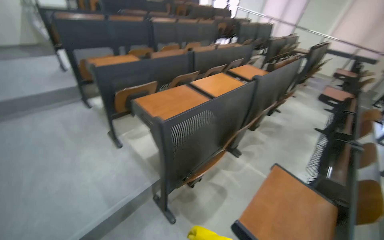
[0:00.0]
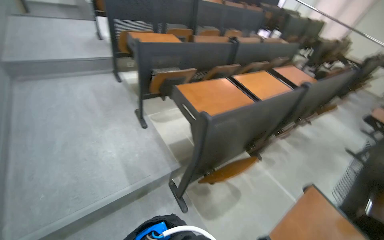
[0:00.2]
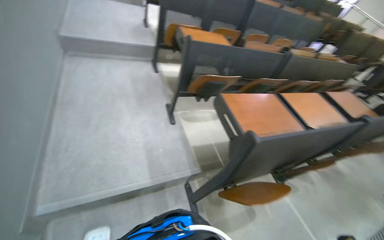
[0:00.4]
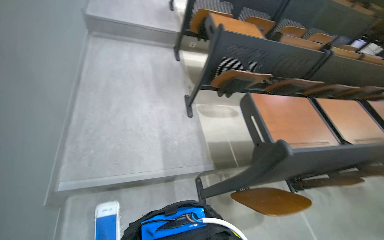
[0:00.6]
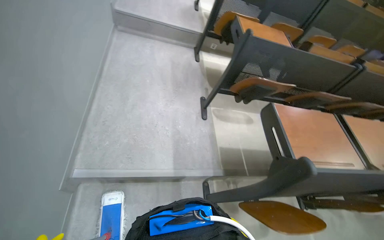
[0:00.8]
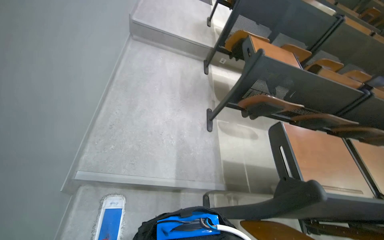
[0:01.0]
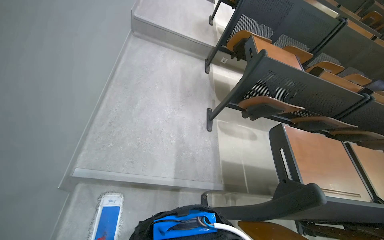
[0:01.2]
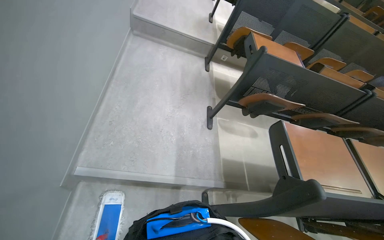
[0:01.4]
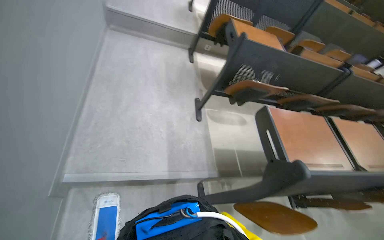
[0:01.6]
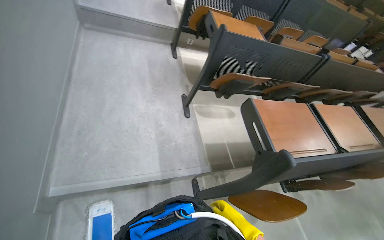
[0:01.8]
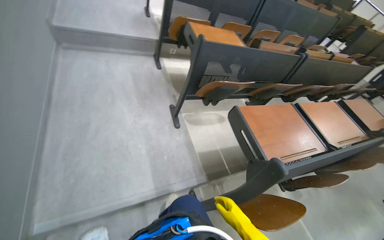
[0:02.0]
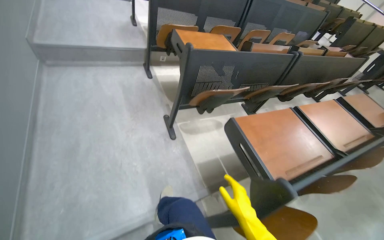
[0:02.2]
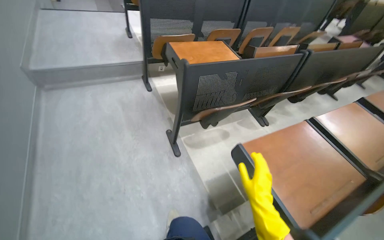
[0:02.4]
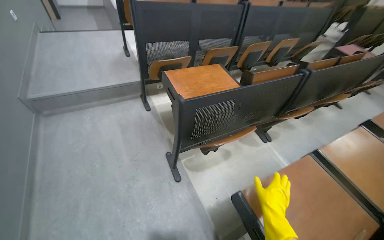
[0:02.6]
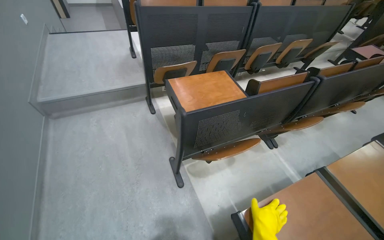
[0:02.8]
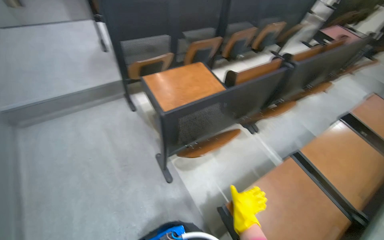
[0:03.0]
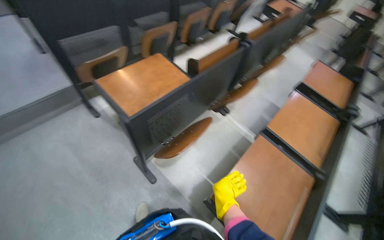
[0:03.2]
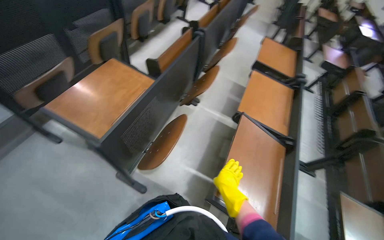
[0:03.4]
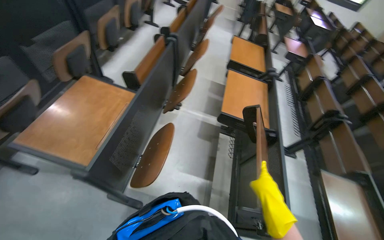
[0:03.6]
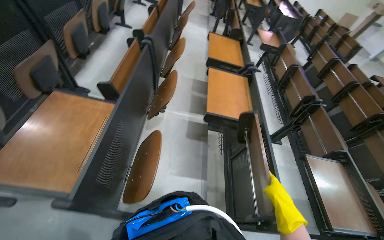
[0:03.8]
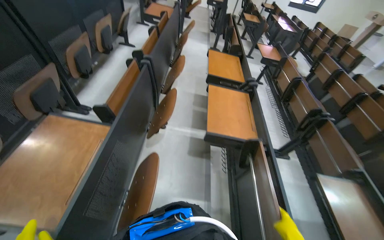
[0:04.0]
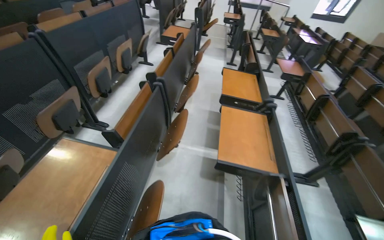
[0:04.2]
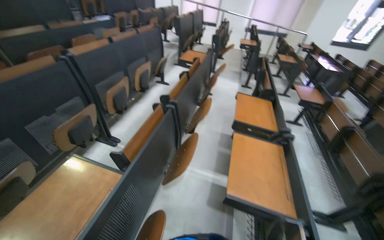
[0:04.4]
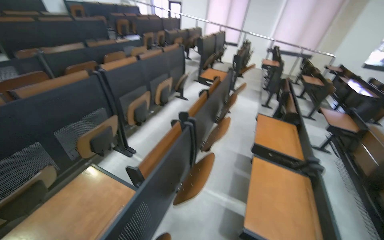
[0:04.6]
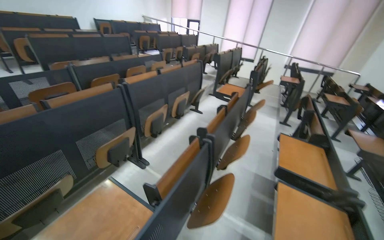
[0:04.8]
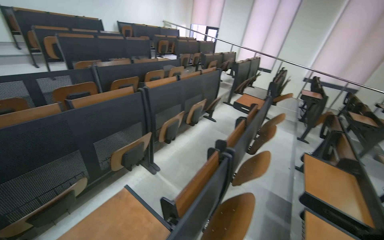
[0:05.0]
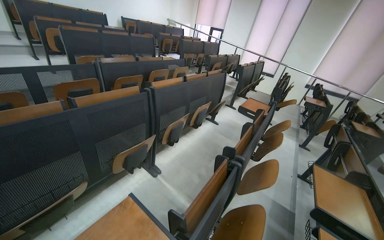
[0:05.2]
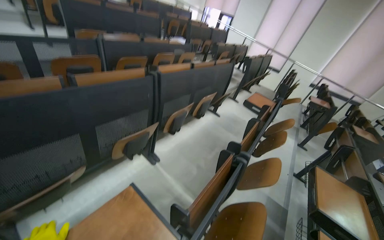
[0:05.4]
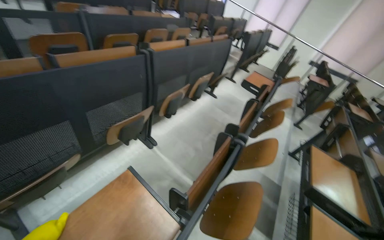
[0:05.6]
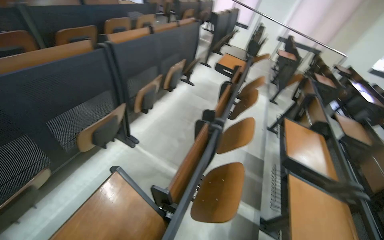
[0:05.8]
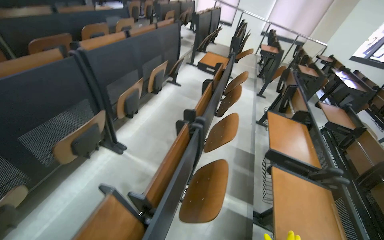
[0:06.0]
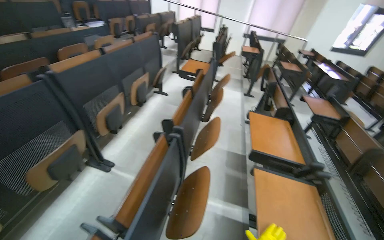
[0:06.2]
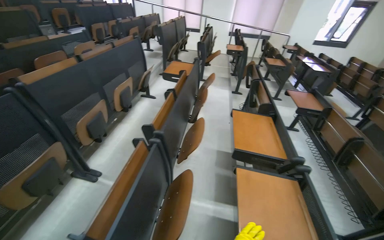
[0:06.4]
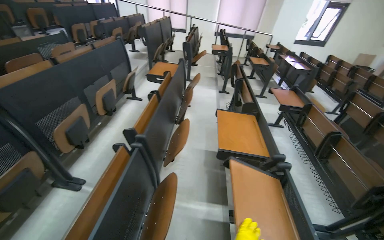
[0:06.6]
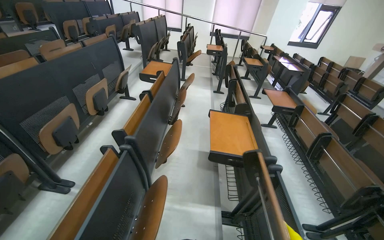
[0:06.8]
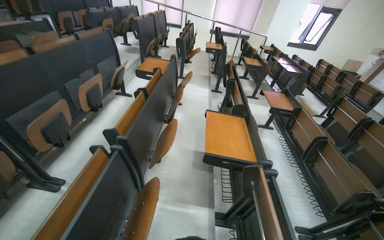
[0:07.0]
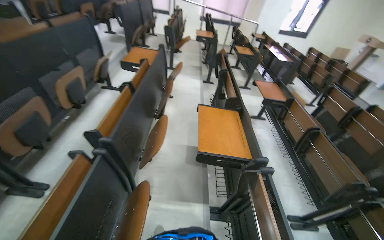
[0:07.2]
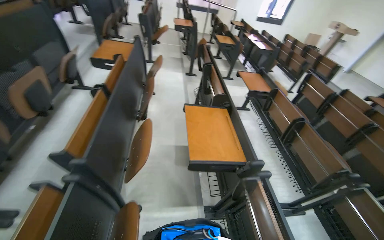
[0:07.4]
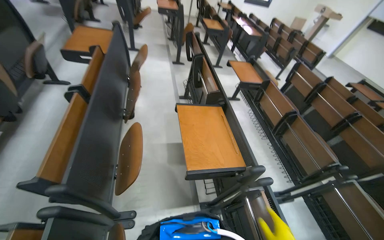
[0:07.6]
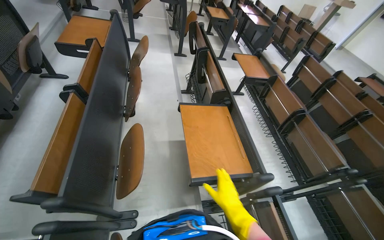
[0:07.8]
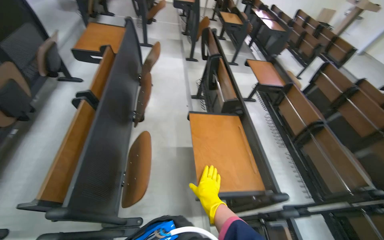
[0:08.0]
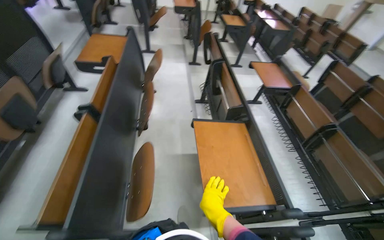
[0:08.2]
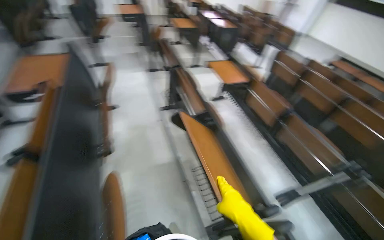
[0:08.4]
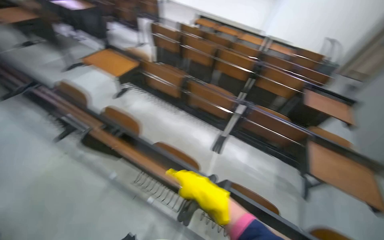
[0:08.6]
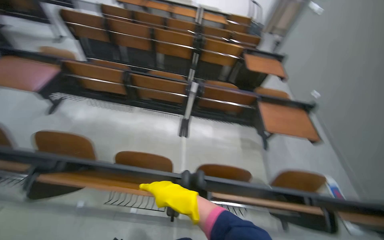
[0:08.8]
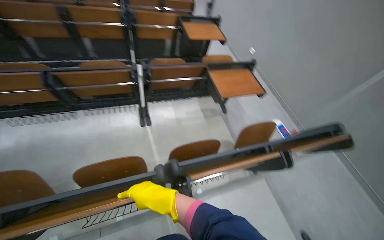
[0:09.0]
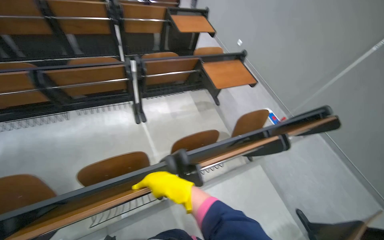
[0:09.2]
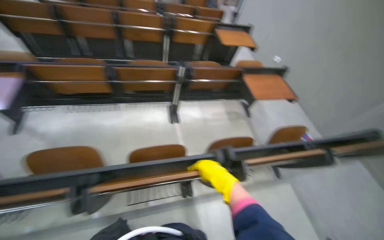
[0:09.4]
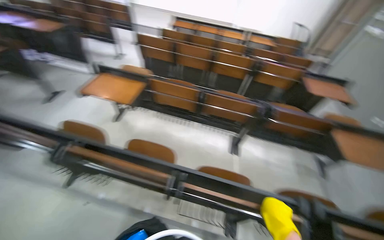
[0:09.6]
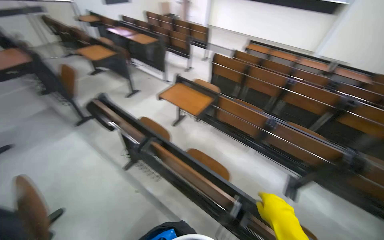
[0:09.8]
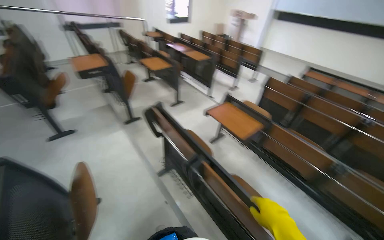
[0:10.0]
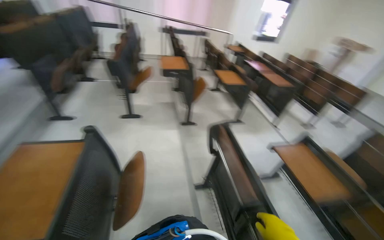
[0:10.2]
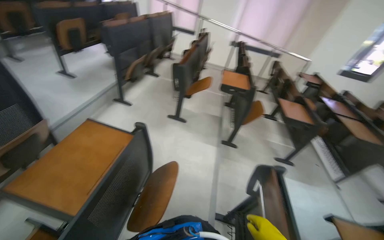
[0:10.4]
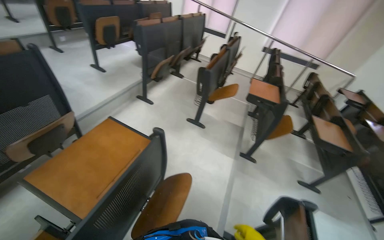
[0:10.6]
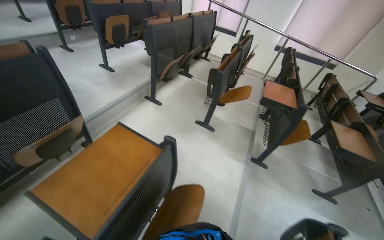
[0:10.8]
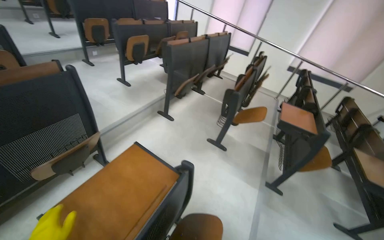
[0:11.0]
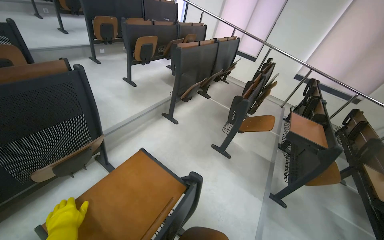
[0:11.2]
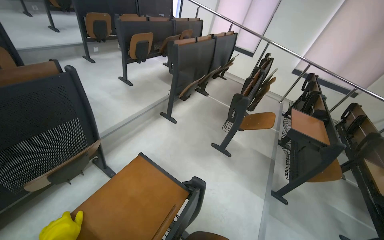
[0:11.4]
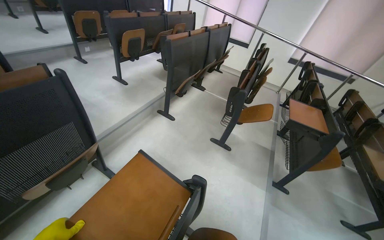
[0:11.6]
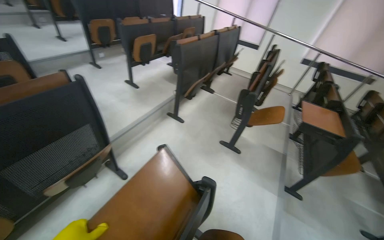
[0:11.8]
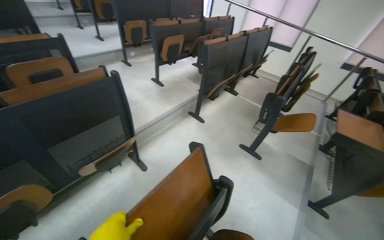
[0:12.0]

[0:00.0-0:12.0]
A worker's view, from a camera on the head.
Job: mopping floor.
The whole recording: Cleaning lecture hall. The worker cleans the lecture hall by mopping the floor and walls, and wiping desks.
0:00.0 to 0:01.6: The wearer moves approximately 50 cm. The head rotates roughly 40 degrees to the left.
0:01.6 to 0:03.0: The wearer moves about 70 cm. The scene turns about 30 degrees counterclockwise in the picture.
0:03.0 to 0:04.4: The camera travels about 40 cm. The wearer looks approximately 40 degrees further to the right.
0:06.0 to 0:07.6: The camera is carried some 60 cm. The head rotates approximately 30 degrees to the right.
0:07.6 to 0:09.0: The camera is carried about 50 cm. The wearer looks roughly 95 degrees further to the right. The camera pitches downward, by some 20 degrees.
0:09.0 to 0:10.4: The wearer moves roughly 1 m. The wearer's head swings about 120 degrees to the left. The view tilts roughly 30 degrees upward.
0:10.4 to 0:12.0: The camera is carried approximately 40 cm. The head turns to the left by approximately 25 degrees.

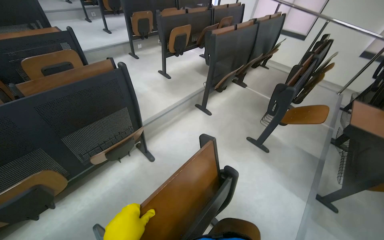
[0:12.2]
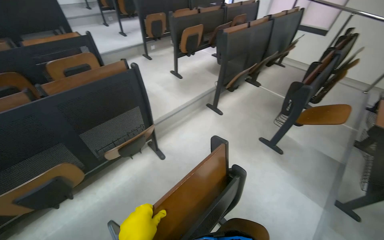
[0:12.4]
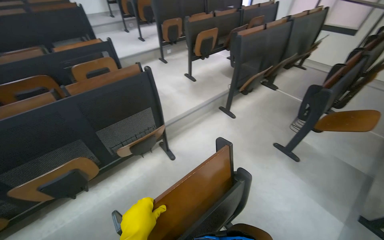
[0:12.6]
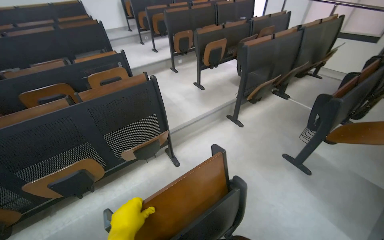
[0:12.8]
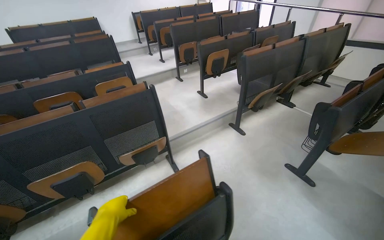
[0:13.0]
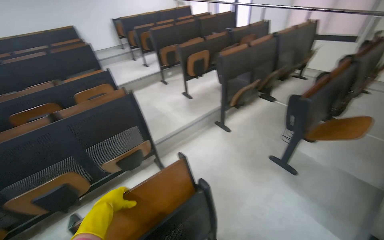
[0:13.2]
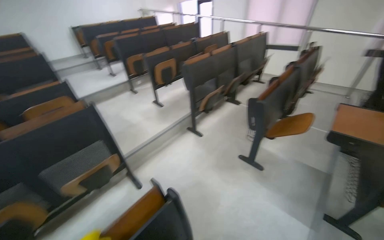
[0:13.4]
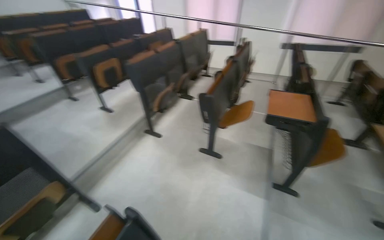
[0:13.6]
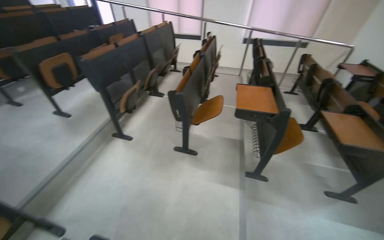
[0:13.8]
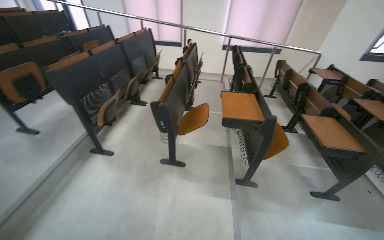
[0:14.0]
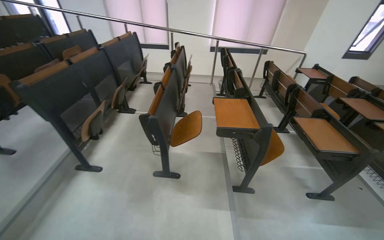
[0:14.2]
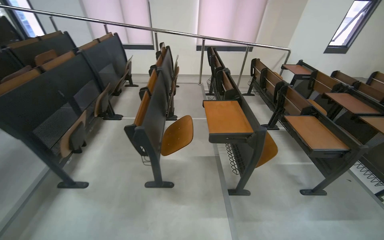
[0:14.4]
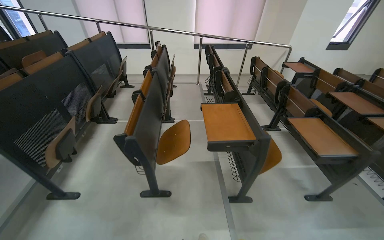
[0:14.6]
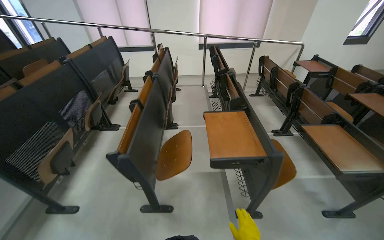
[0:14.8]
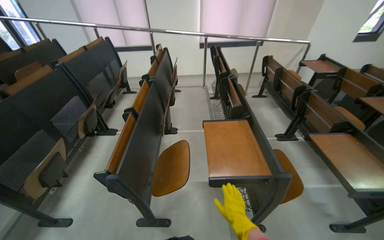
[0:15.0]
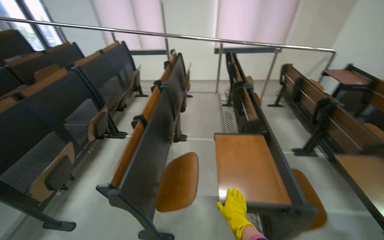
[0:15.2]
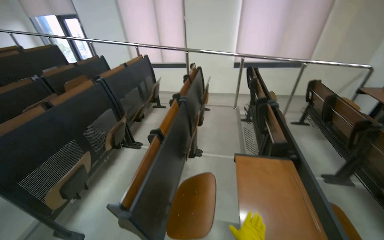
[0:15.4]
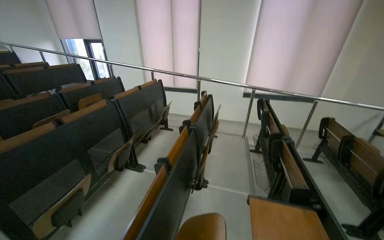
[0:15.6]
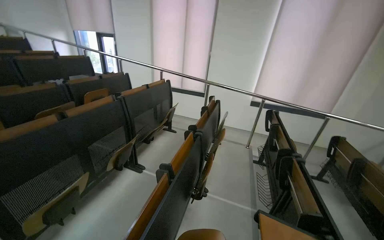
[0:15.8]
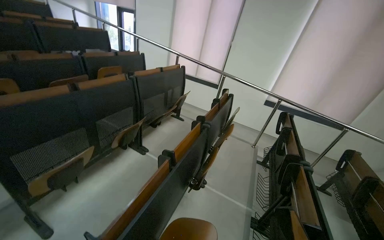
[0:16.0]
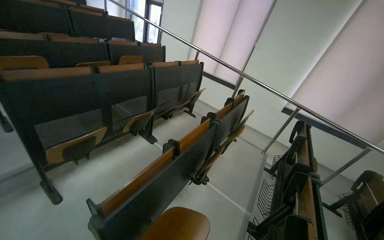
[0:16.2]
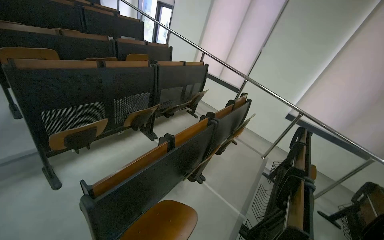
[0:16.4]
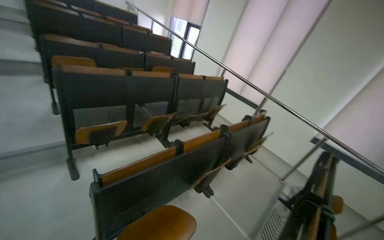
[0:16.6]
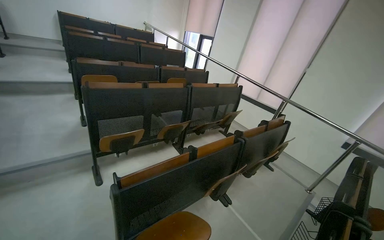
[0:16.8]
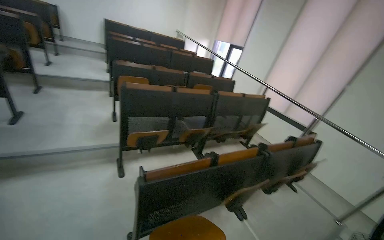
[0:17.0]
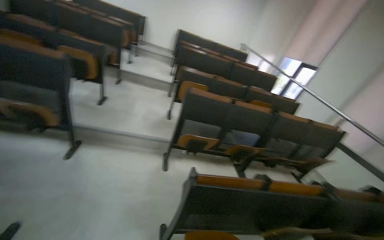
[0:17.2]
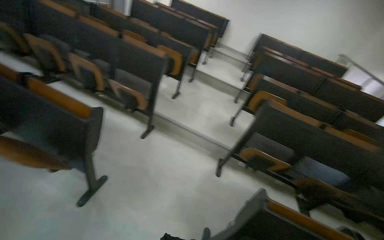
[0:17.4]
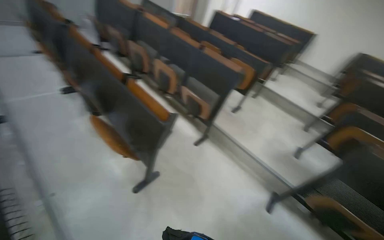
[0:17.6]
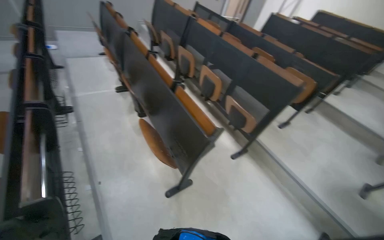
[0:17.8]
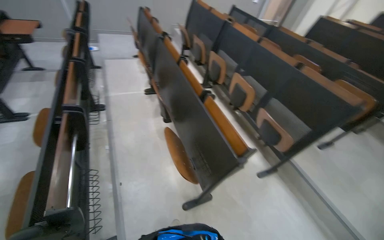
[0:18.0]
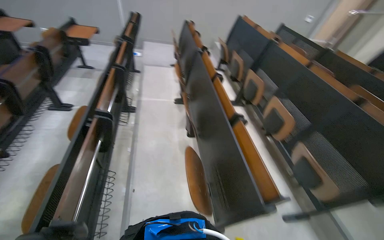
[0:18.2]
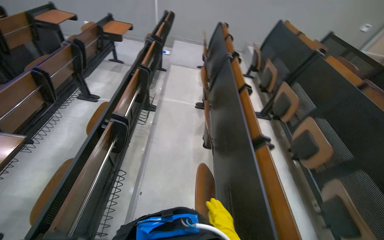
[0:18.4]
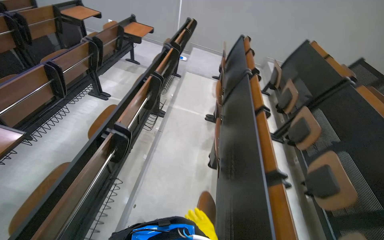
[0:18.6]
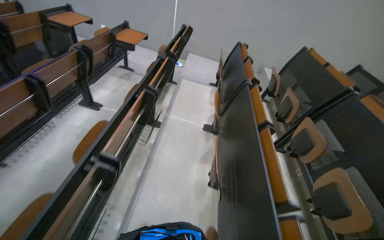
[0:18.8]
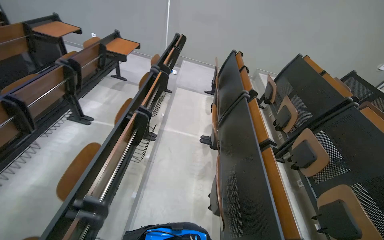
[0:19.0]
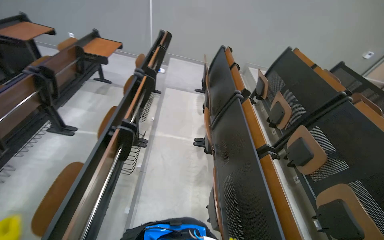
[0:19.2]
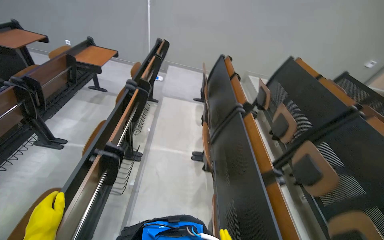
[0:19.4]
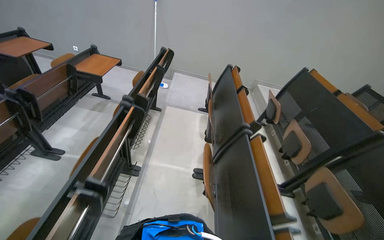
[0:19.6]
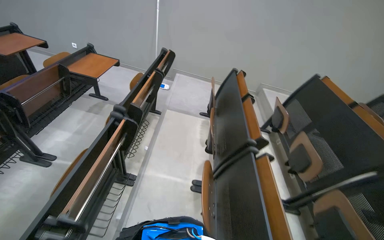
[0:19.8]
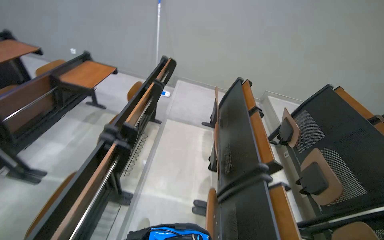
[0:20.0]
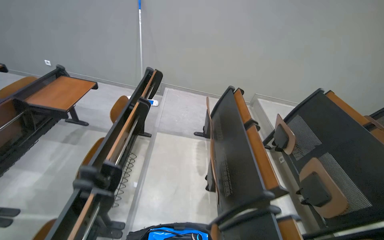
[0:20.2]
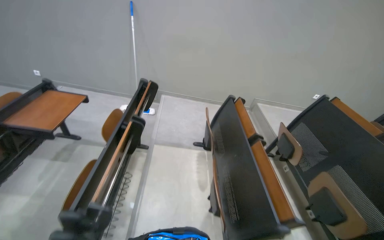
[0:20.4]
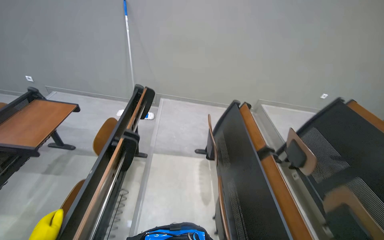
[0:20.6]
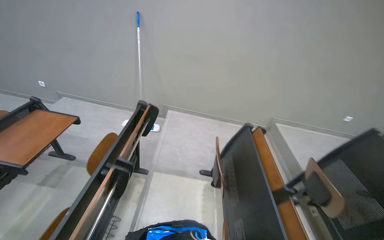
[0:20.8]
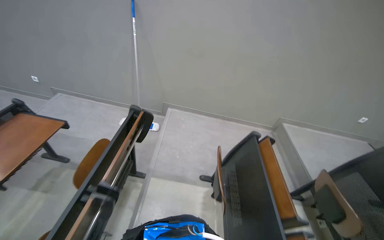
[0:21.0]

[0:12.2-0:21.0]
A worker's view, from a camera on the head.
Job: mopping floor.
The whole recording: Cleaning lecture hall. The worker cleans the lecture hall by mopping the floor and walls, and wiping desks.
0:12.2 to 0:13.6: The camera is carried some 50 cm.
0:13.6 to 0:15.2: The camera is carried about 90 cm. The head rotates some 20 degrees to the right.
0:15.2 to 0:16.6: The wearer looks about 45 degrees further to the left. The view tips upward by roughly 15 degrees.
0:16.6 to 0:18.0: The wearer moves approximately 80 cm. The head rotates roughly 105 degrees to the left. The wearer looks about 15 degrees further upward.
0:18.0 to 0:19.6: The wearer moves roughly 1 m. The head turns to the left by roughly 25 degrees.
0:19.6 to 0:21.0: The camera is carried approximately 1 m.
